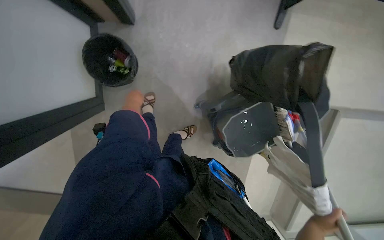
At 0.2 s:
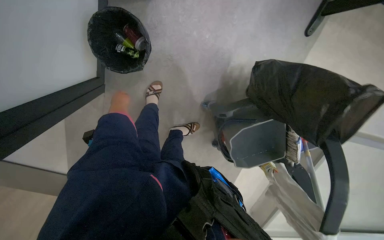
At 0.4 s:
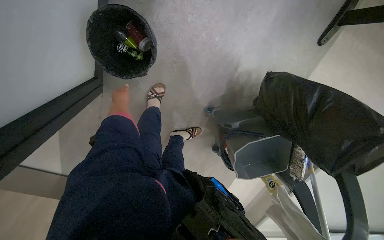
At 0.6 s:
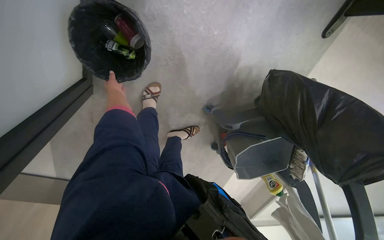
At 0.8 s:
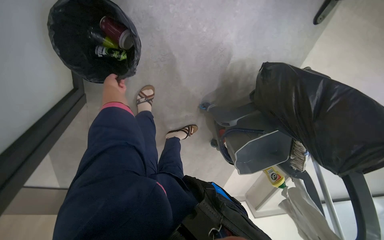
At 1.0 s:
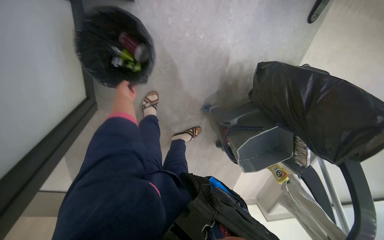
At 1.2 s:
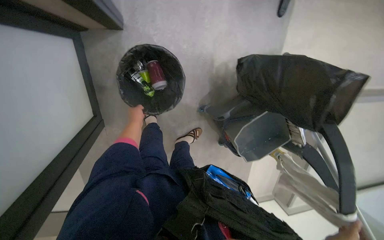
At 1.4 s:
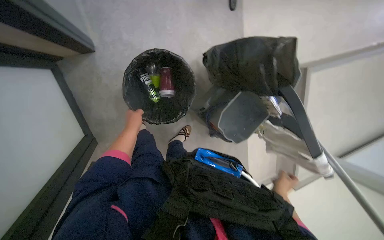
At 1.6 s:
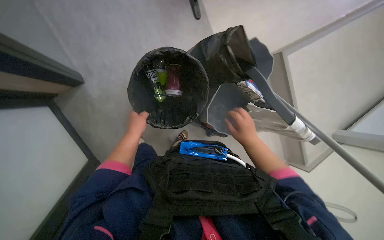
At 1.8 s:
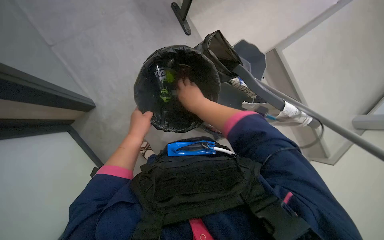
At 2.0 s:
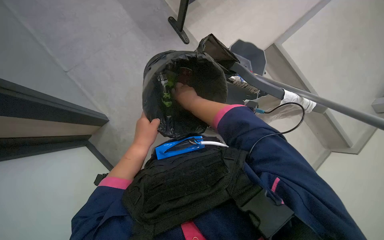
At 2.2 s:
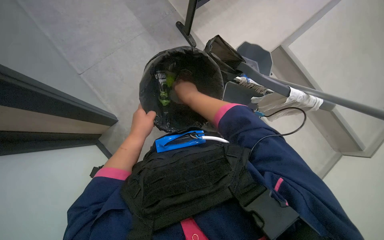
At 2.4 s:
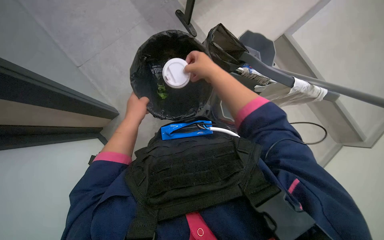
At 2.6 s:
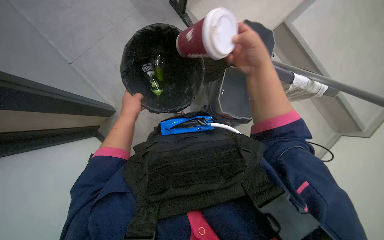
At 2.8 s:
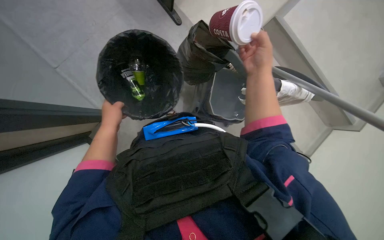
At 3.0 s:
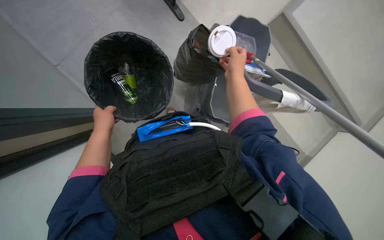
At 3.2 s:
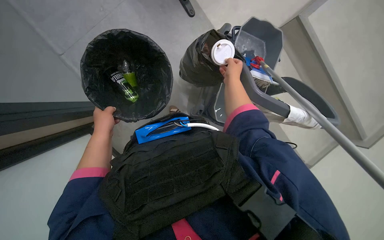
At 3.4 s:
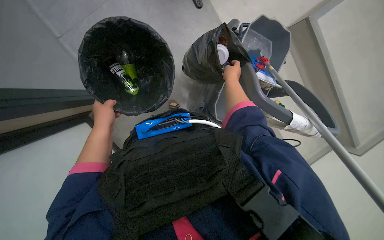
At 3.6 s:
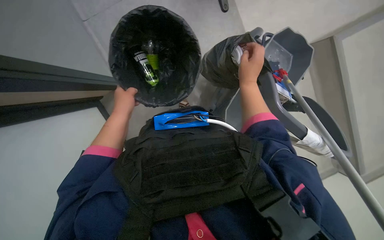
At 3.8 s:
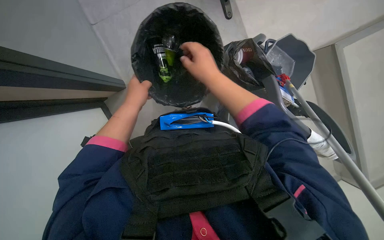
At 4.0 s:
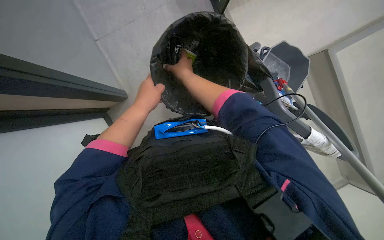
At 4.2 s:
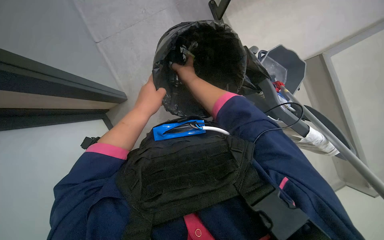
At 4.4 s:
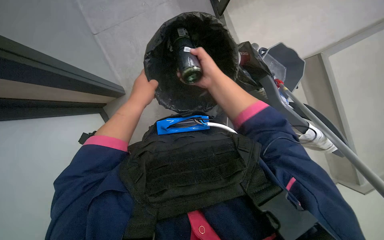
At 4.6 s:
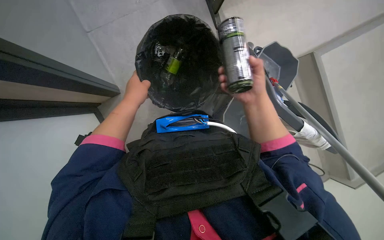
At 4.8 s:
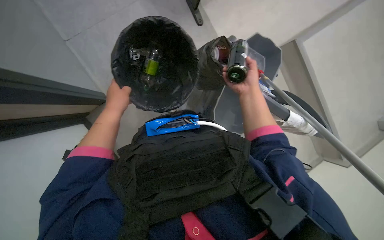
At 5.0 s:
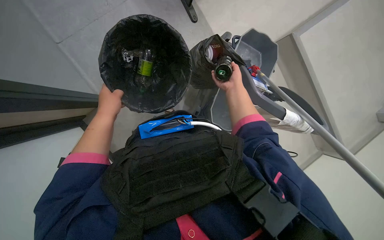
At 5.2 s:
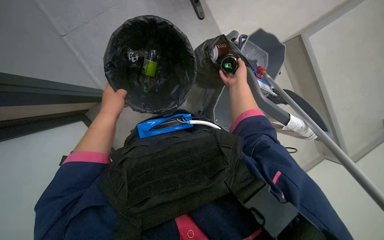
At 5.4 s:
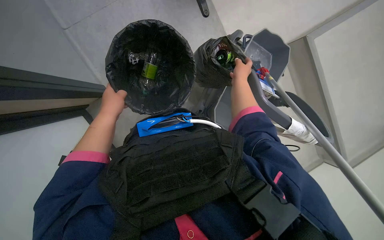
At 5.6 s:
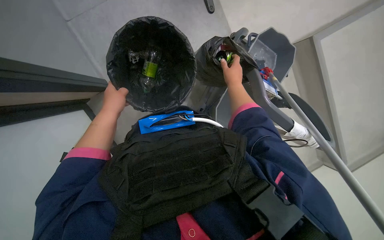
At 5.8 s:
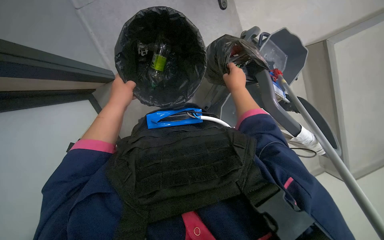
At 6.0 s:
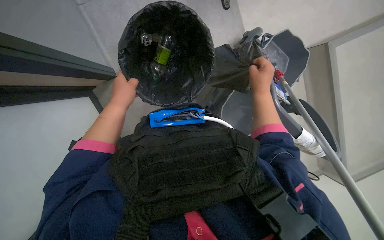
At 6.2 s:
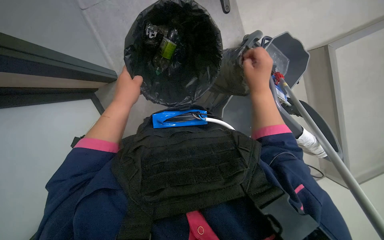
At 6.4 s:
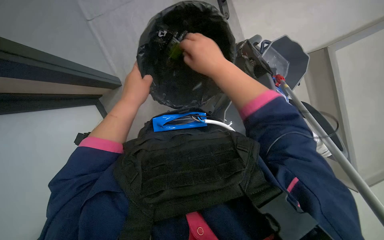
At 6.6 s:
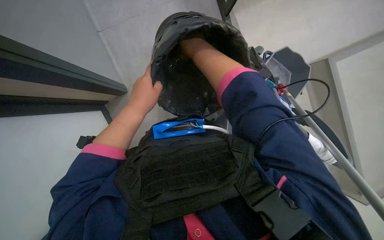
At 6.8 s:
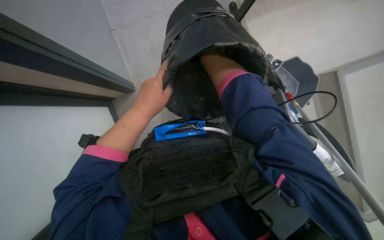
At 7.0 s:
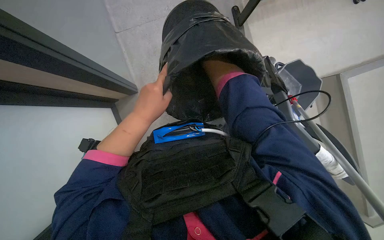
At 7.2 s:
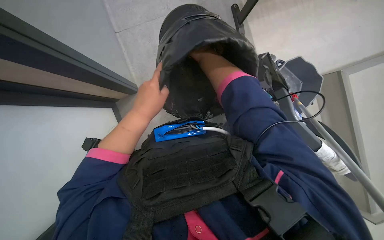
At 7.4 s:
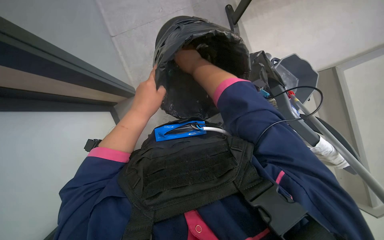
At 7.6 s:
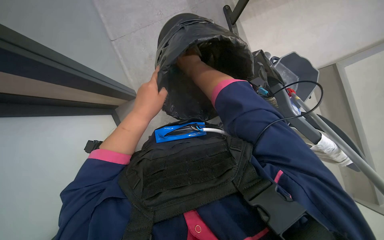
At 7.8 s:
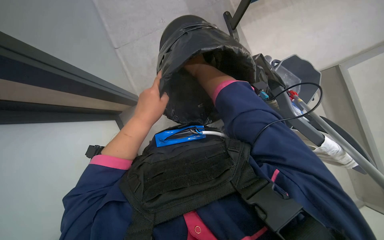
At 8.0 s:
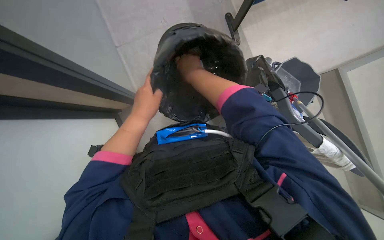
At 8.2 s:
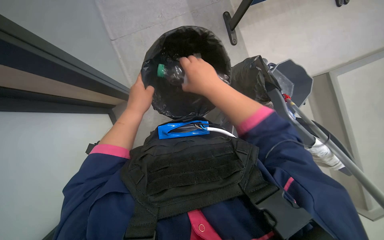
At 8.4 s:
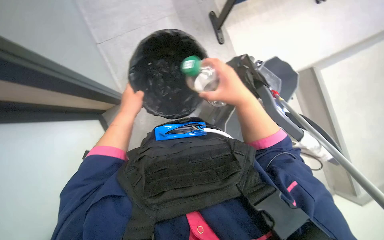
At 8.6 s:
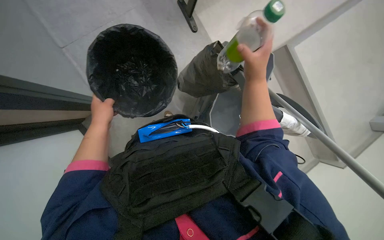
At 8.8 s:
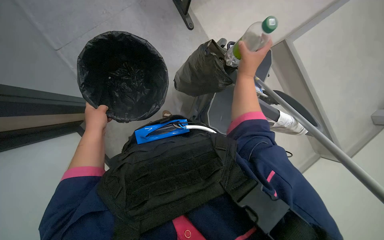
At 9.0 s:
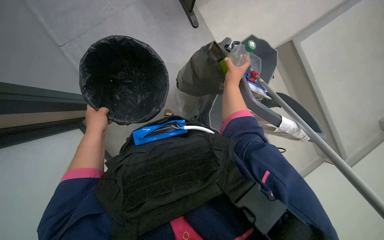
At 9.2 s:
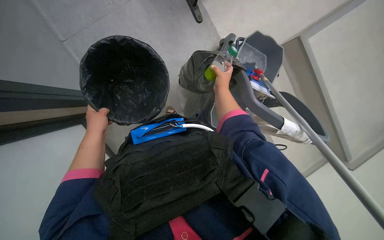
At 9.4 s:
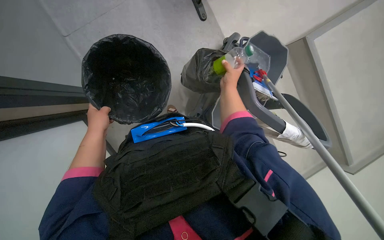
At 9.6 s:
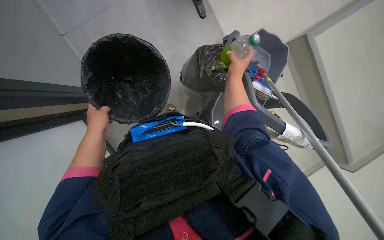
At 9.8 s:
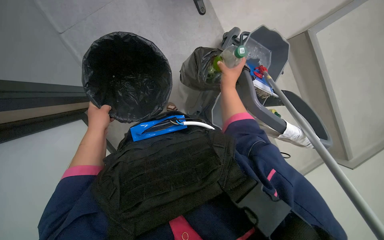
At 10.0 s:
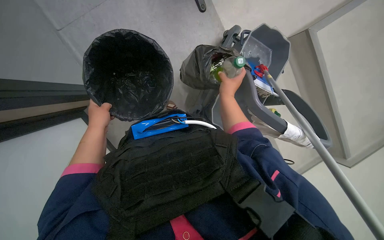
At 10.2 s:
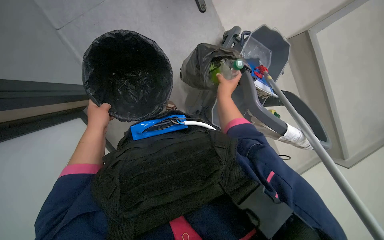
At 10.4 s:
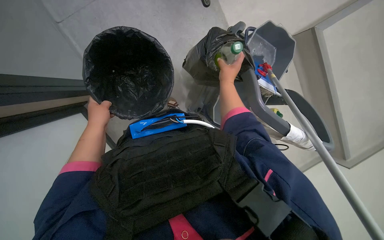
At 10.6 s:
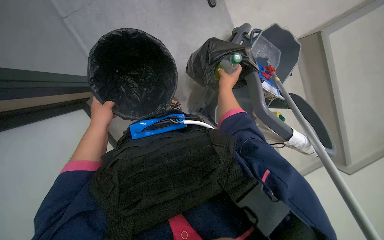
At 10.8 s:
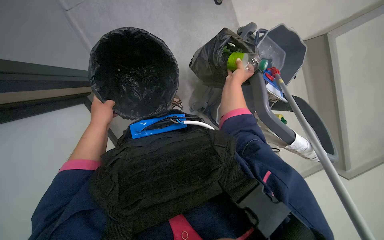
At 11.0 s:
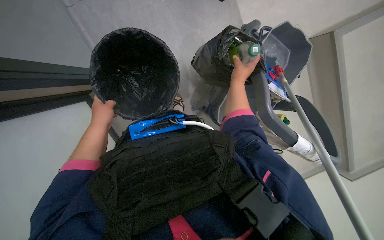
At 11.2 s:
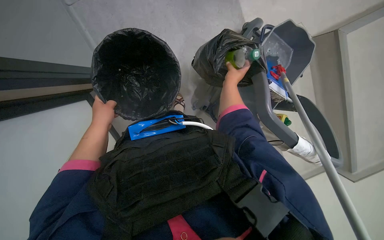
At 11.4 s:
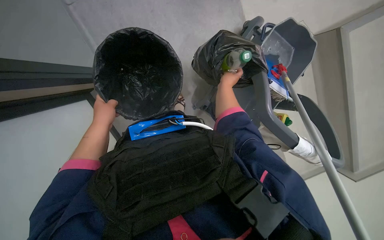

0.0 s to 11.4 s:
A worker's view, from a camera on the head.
Job: managing trash.
The whole recording: Disposing of trash and recycling. The worker picks up trash from the floor, empties small bins, and sorts items into the recycling cart.
1.4 to 2.8 s: The right hand heads up the picture, covering about 30 cm.
2.8 to 4.2 s: The left hand moves nearer to the camera and to the right, roughly 20 cm, while the right hand travels to the left and farther from the camera by about 25 cm.
4.2 to 5.6 s: The right hand goes some 20 cm to the right. Meanwhile the left hand goes roughly 15 cm farther from the camera and to the left.
5.6 to 7.2 s: The left hand shifts approximately 25 cm nearer to the camera and to the right. The right hand shifts roughly 20 cm to the left, up the picture and nearer to the camera.
7.2 to 8.6 s: The left hand heads farther from the camera and to the left, covering some 25 cm. Meanwhile the right hand goes roughly 20 cm to the right, down the picture and nearer to the camera.
8.6 to 10.0 s: The right hand moves farther from the camera, about 15 cm.

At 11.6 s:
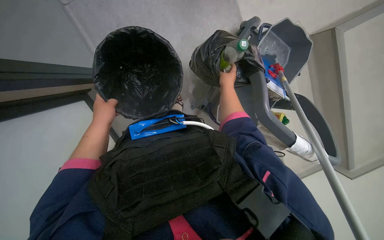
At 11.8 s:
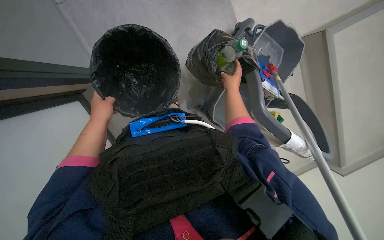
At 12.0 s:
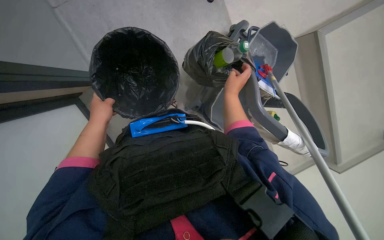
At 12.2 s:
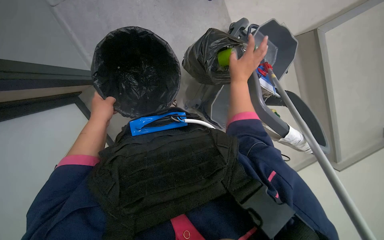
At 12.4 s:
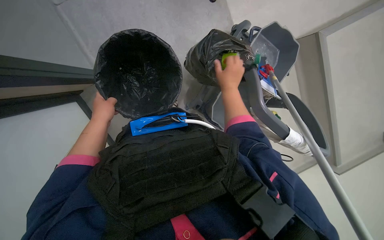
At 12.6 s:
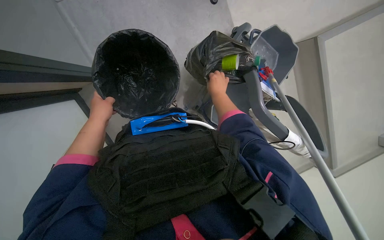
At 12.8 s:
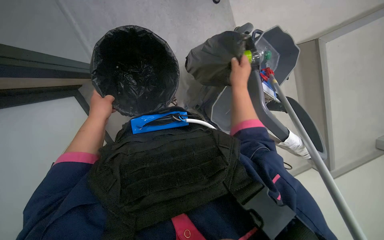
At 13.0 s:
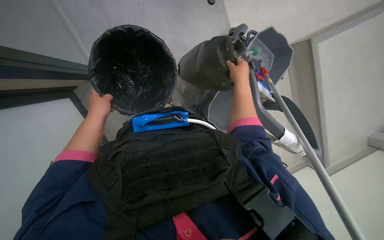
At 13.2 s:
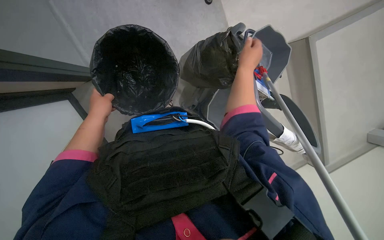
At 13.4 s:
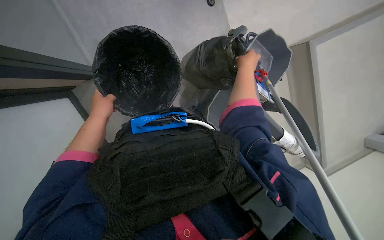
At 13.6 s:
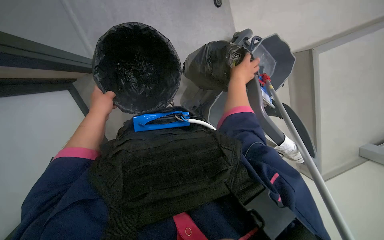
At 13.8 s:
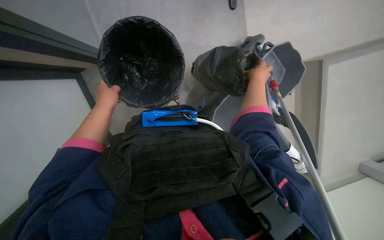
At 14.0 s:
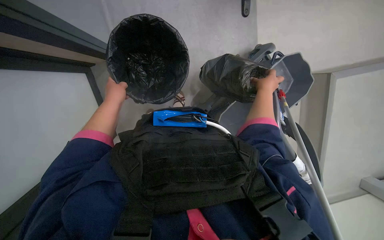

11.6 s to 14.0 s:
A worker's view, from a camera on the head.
Job: managing trash.
The whole recording: Disposing of trash and recycling. The worker picks up trash from the floor, empties small bins, and sorts items into the recycling cart.
11.6 to 12.8 s: The right hand swings nearer and farther, roughly 15 cm each way, with 2 reversals.

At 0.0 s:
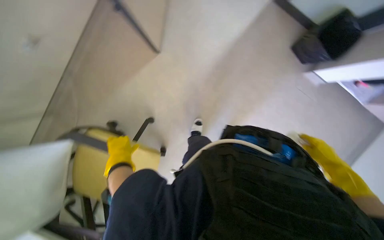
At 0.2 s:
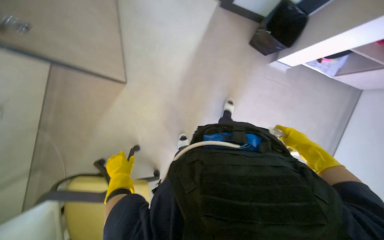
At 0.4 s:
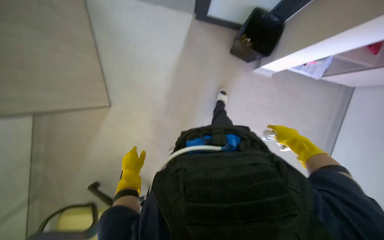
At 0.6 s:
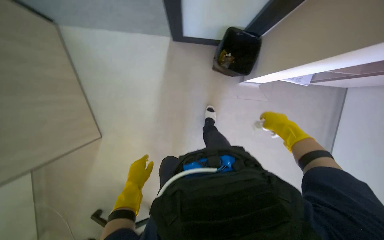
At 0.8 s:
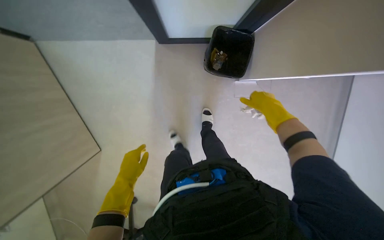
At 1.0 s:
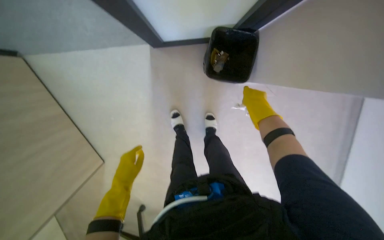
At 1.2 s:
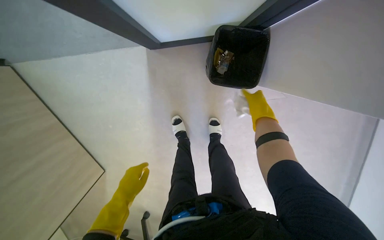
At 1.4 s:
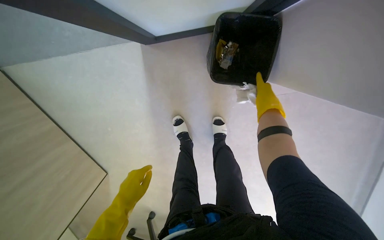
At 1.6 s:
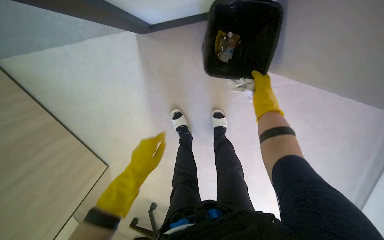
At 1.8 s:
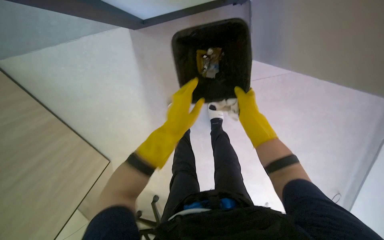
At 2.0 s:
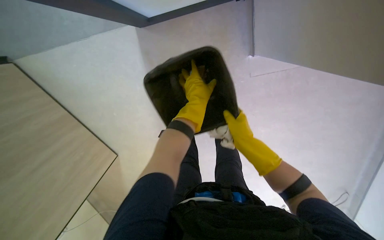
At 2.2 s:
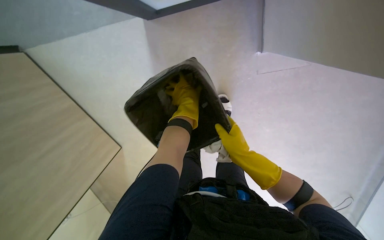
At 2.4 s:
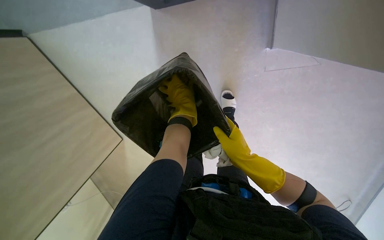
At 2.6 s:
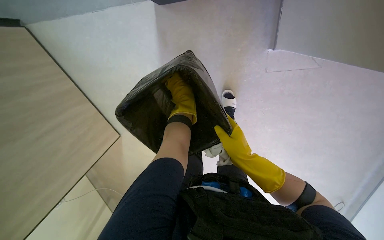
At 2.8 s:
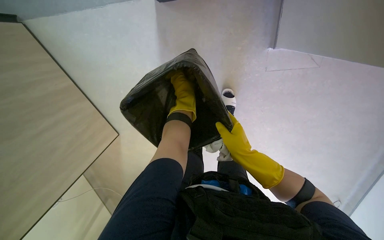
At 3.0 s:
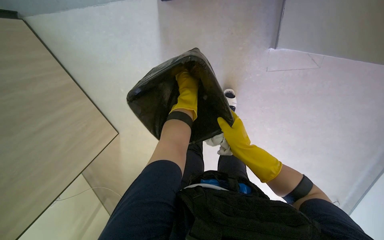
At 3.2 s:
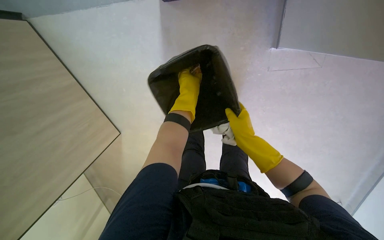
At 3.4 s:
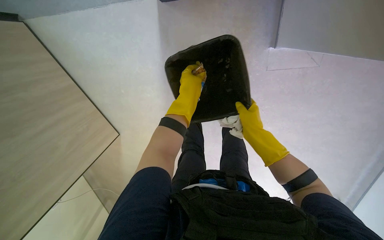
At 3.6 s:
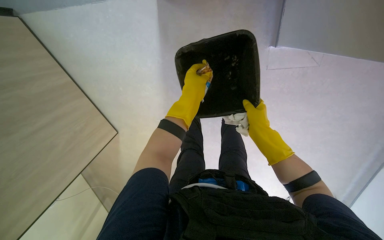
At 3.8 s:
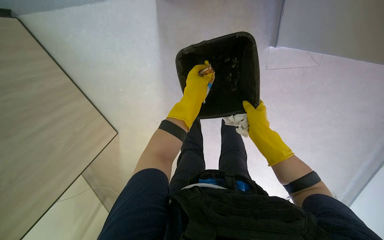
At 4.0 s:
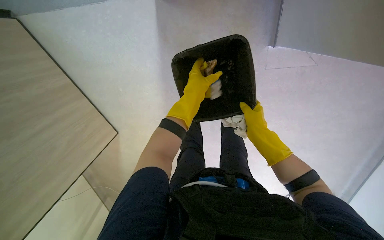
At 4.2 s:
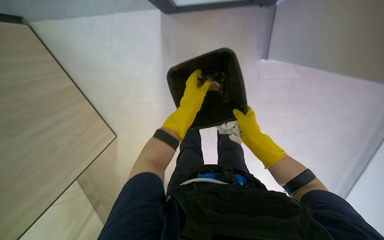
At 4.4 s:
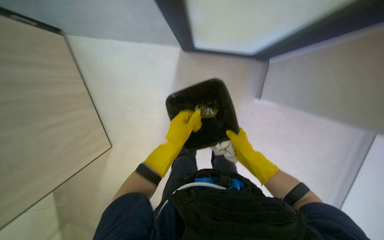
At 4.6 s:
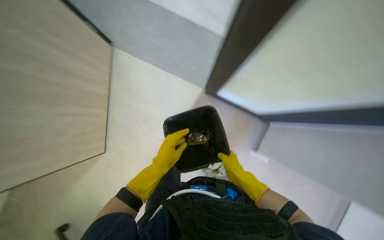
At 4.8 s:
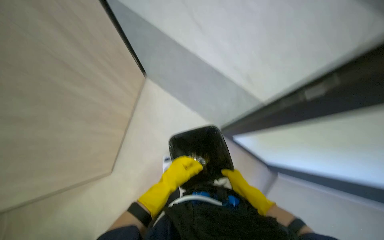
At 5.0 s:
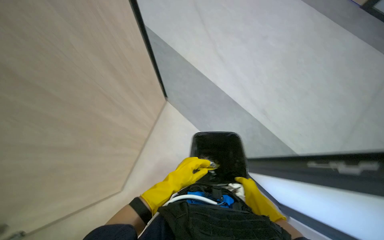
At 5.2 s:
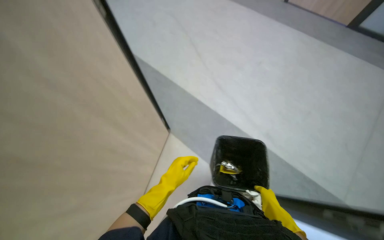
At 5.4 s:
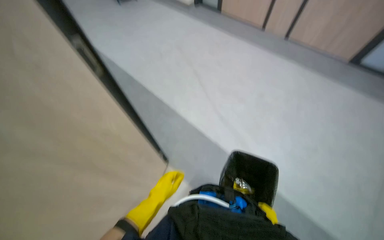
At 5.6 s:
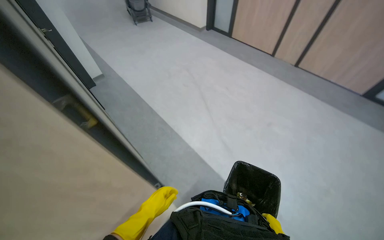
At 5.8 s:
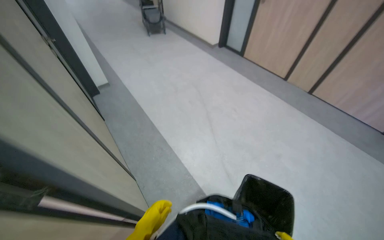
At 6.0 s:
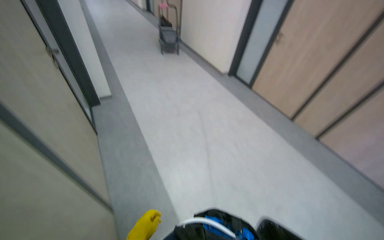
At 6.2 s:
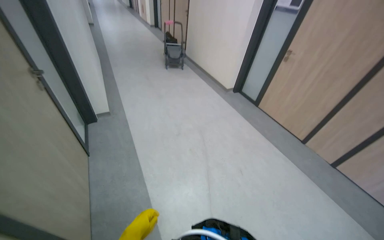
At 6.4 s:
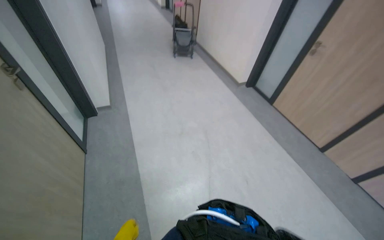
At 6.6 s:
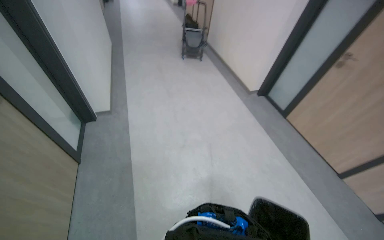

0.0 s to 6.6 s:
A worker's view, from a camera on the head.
Job: managing trash.
The whole recording: Emptying office trash cans. The worker empties multiple small office trash cans into a larger bin on a cart.
0.0 to 1.6 s: The scene rotates counterclockwise by about 35 degrees.
1.6 to 3.2 s: The view tips downward by roughly 15 degrees. The left hand heads up the picture and to the right, covering about 35 cm.
3.2 to 5.0 s: The wearer looks about 40 degrees further upward.
5.0 to 6.6 s: The camera is carried approximately 70 cm. The head rotates some 30 degrees to the left. The wearer looks about 30 degrees further upward.
